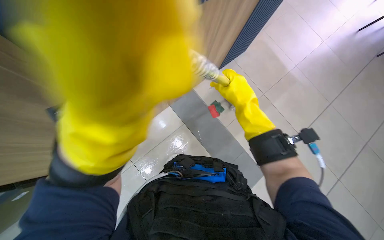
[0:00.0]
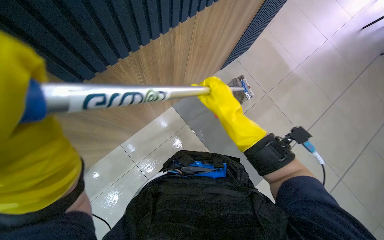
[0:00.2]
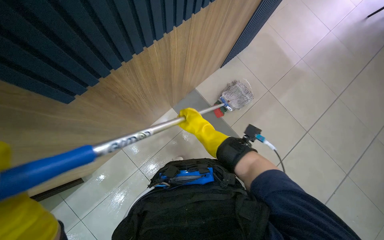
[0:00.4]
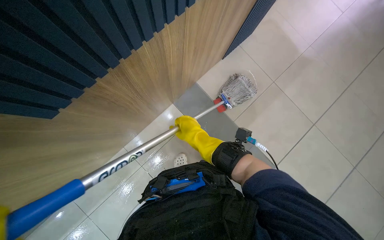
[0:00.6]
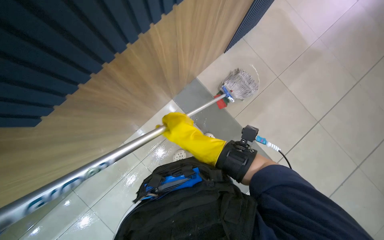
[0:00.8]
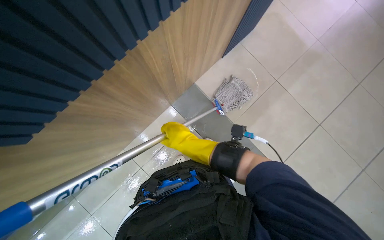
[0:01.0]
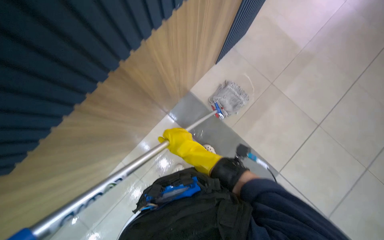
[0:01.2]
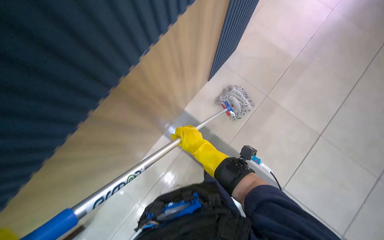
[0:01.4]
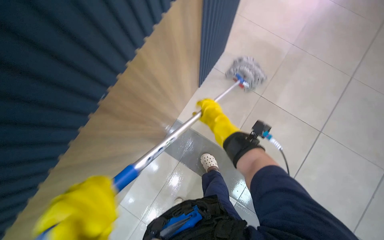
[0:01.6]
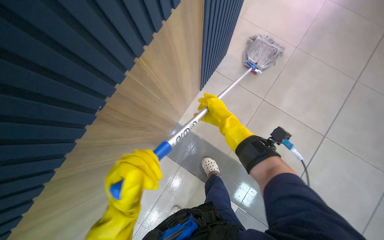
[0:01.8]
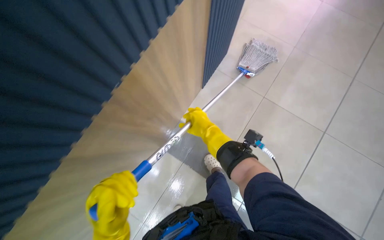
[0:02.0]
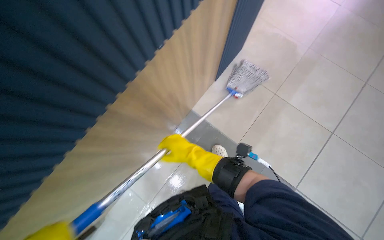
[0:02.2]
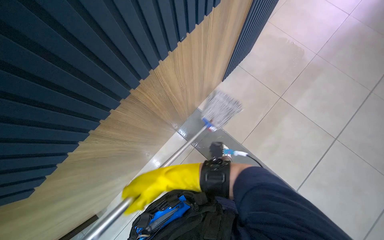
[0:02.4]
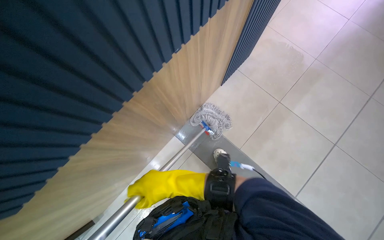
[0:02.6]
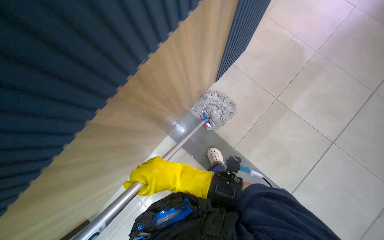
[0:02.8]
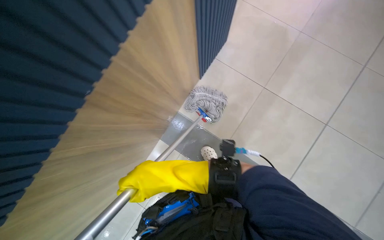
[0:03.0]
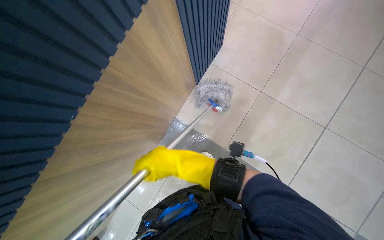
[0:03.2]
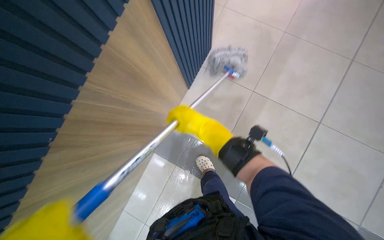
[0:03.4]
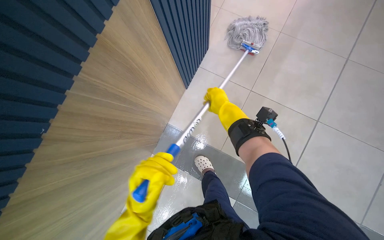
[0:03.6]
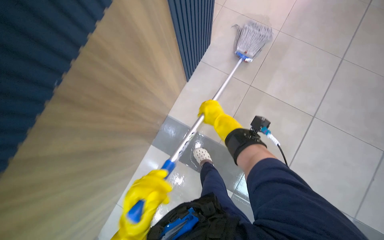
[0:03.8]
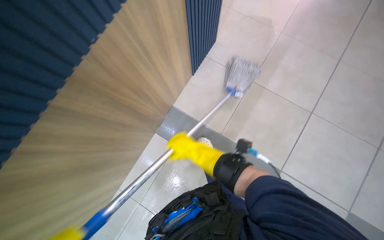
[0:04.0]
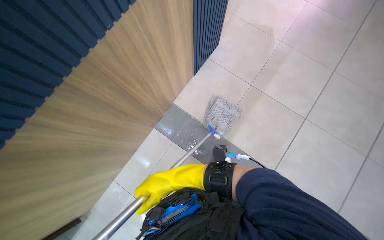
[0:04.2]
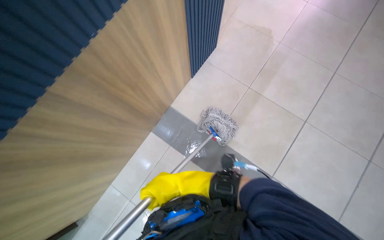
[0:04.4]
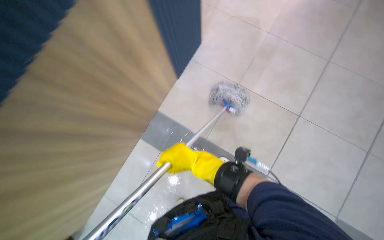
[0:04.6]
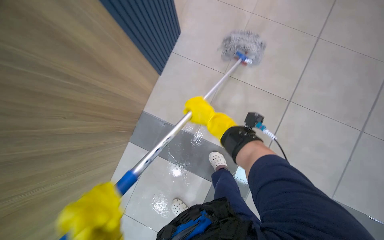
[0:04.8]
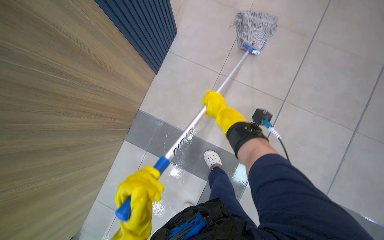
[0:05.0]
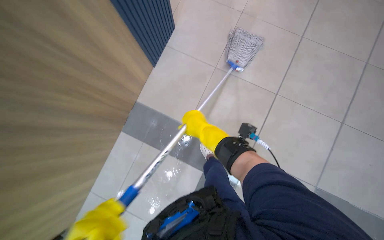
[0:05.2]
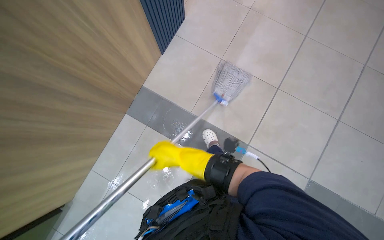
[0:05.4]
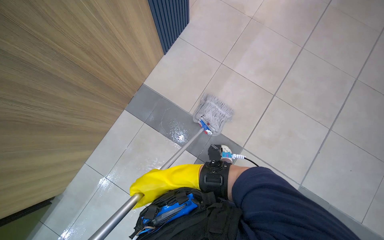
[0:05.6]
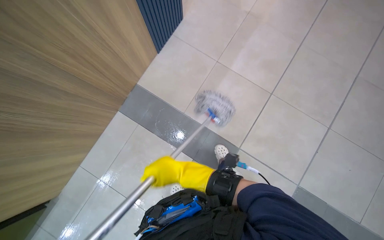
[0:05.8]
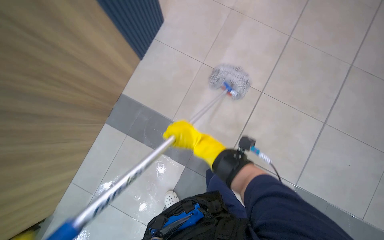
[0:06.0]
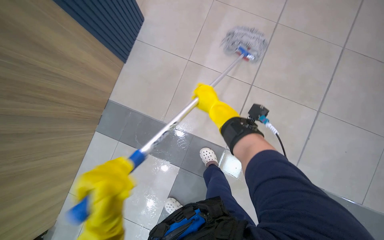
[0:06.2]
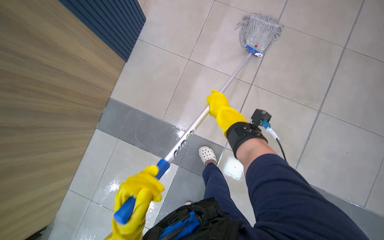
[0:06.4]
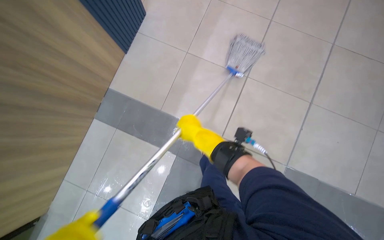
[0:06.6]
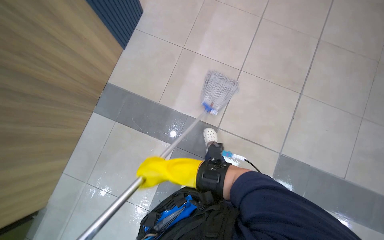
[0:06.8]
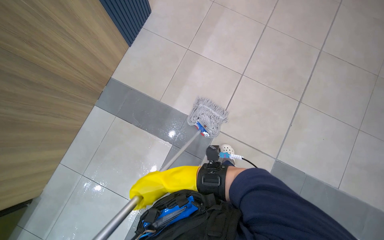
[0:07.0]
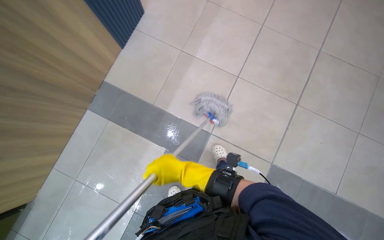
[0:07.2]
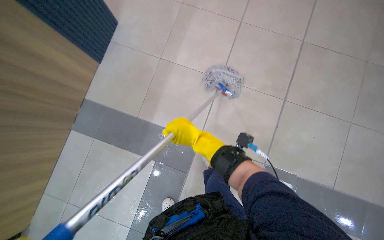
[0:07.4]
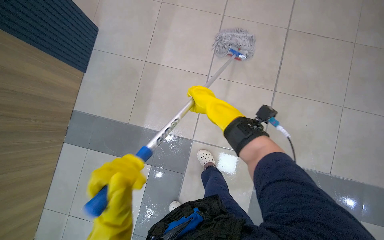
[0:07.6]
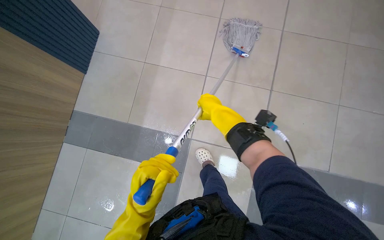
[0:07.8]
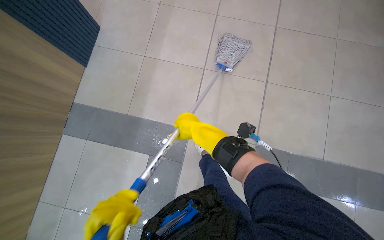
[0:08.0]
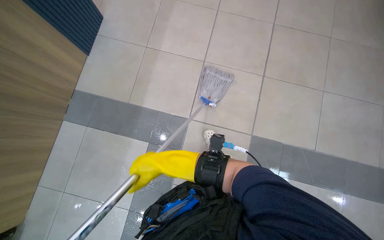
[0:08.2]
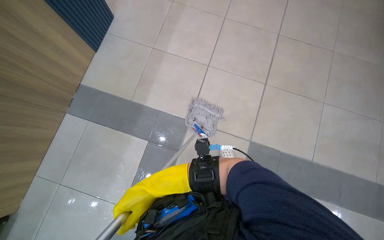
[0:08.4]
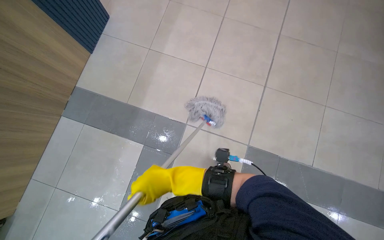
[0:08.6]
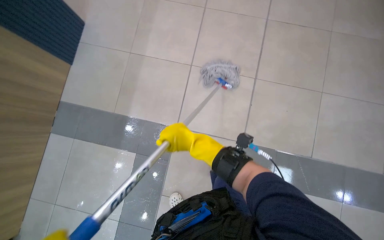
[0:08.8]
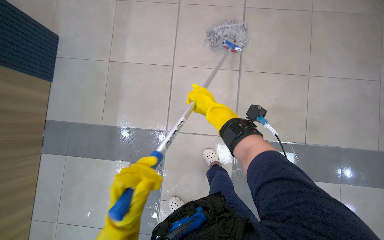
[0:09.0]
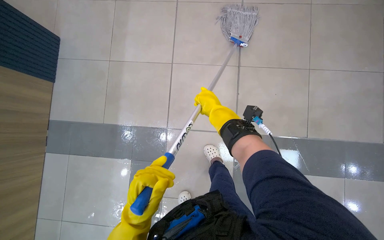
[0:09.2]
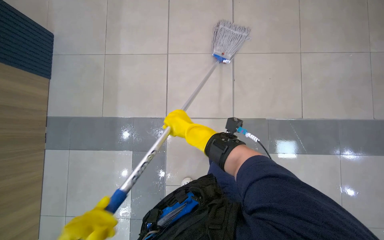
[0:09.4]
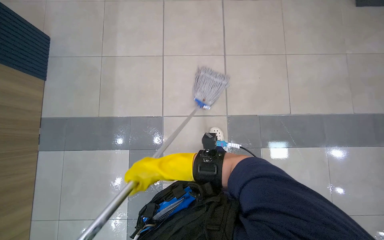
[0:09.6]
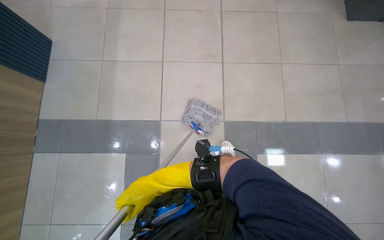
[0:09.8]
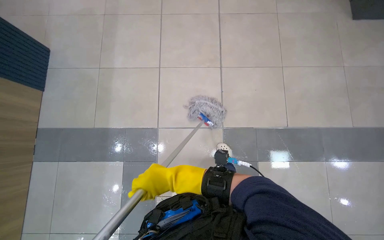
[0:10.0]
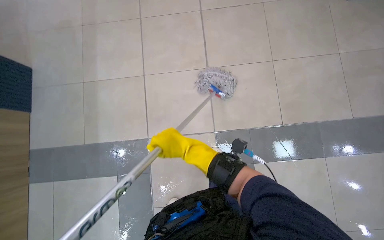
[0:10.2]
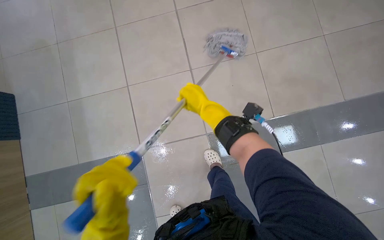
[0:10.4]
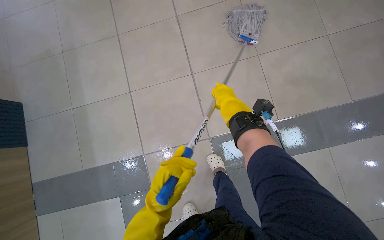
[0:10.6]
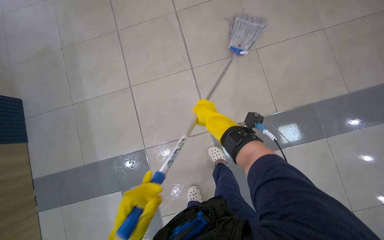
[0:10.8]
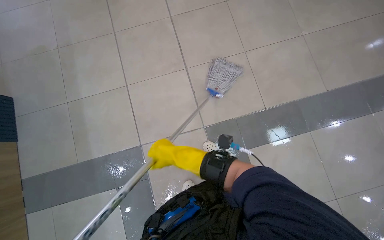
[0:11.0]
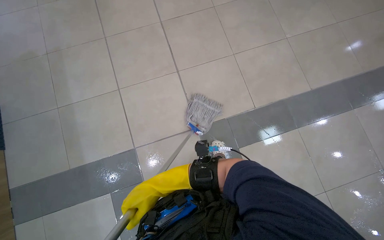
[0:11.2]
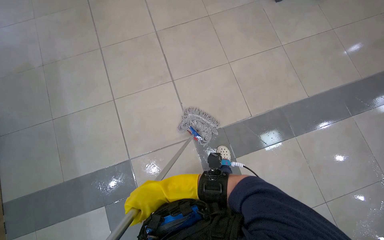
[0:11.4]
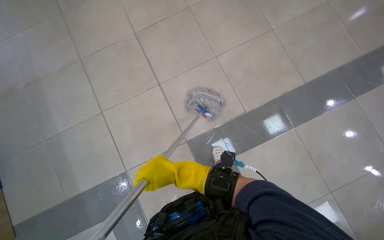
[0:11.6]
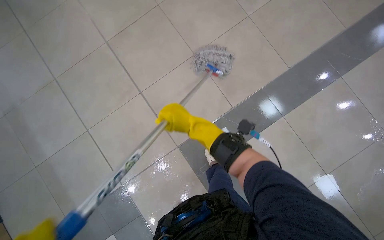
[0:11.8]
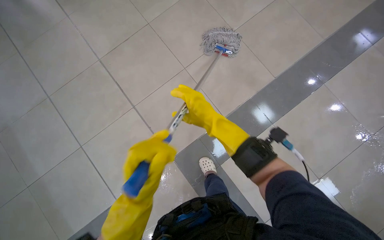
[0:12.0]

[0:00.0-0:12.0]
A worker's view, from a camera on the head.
Job: mopping floor.
The whole recording: Mopping cafeteria floor. The worker mops the tiled floor of the cafeteria with a string mop.
0:03.0 to 0:04.4: The right hand travels up the picture and back again, about 15 cm each way.
0:06.0 to 0:07.6: The right hand goes up and down the picture, roughly 25 cm each way, reversing 2 times.
0:09.0 to 0:10.4: The right hand moves about 35 cm down the picture and comes back.
0:10.4 to 0:12.0: The wearer moves roughly 40 cm.

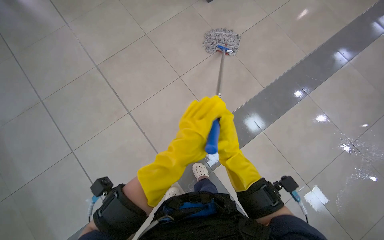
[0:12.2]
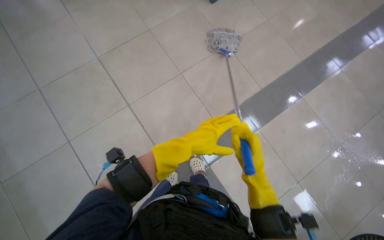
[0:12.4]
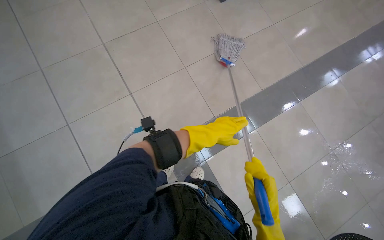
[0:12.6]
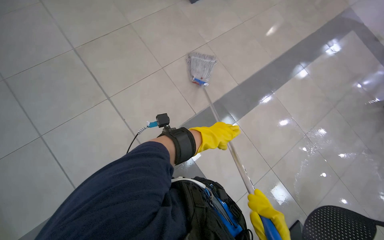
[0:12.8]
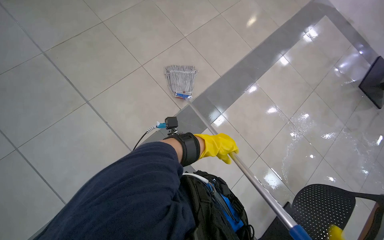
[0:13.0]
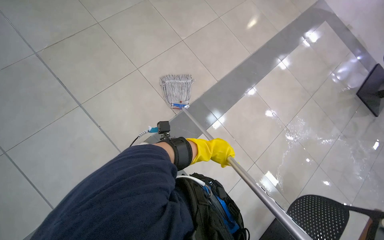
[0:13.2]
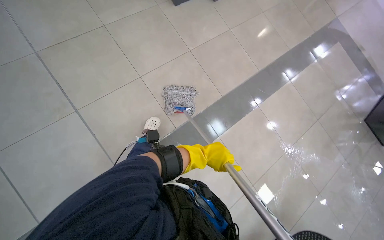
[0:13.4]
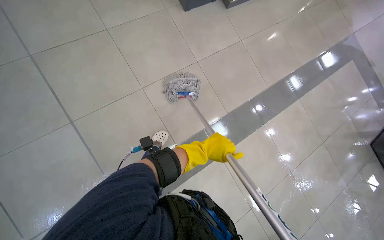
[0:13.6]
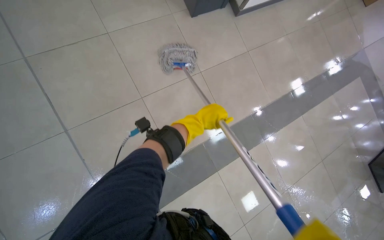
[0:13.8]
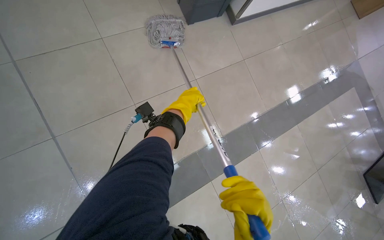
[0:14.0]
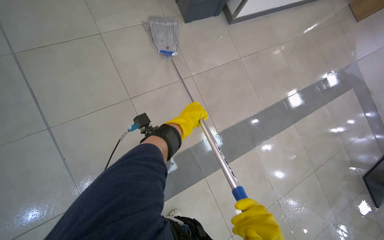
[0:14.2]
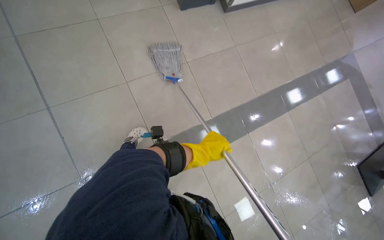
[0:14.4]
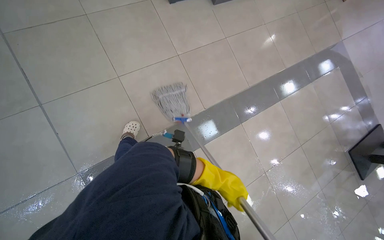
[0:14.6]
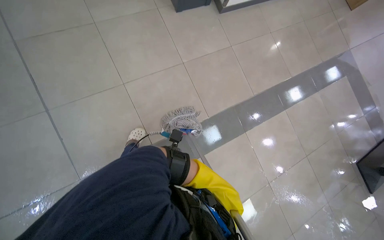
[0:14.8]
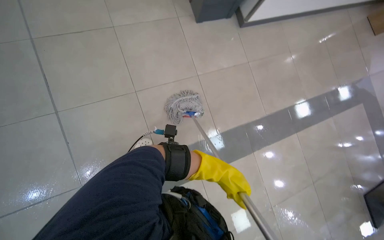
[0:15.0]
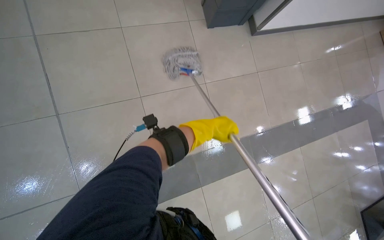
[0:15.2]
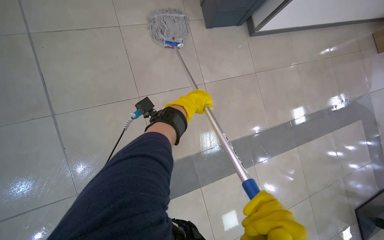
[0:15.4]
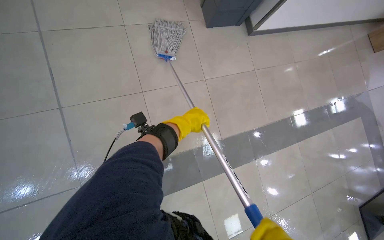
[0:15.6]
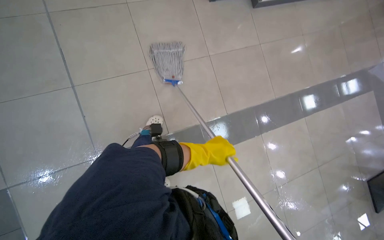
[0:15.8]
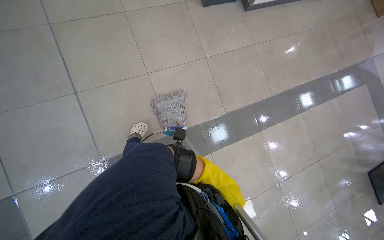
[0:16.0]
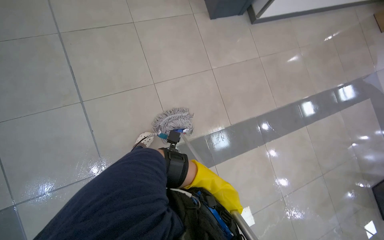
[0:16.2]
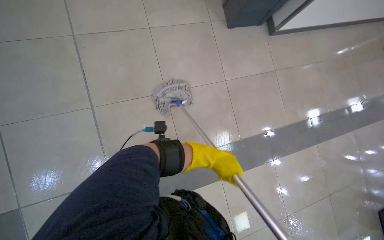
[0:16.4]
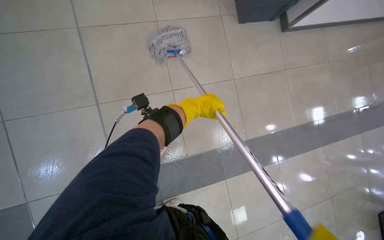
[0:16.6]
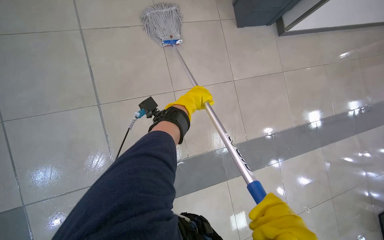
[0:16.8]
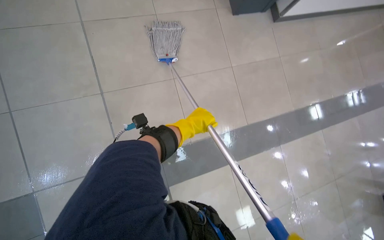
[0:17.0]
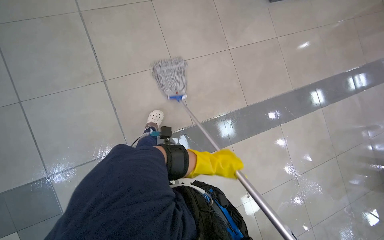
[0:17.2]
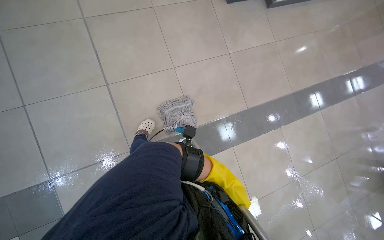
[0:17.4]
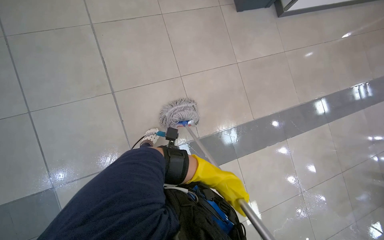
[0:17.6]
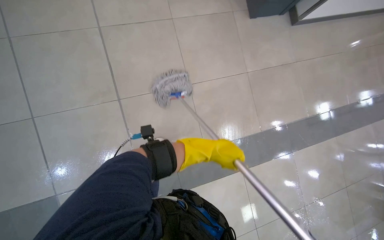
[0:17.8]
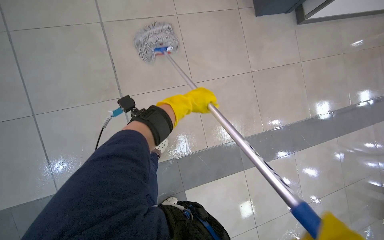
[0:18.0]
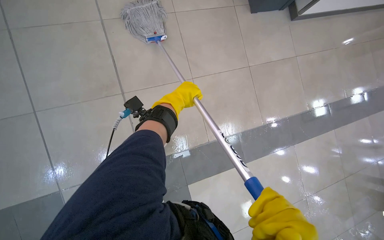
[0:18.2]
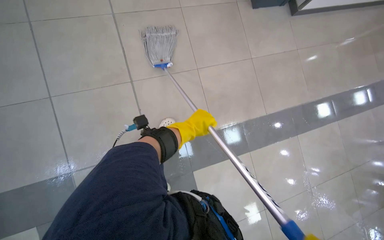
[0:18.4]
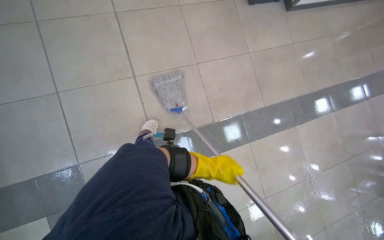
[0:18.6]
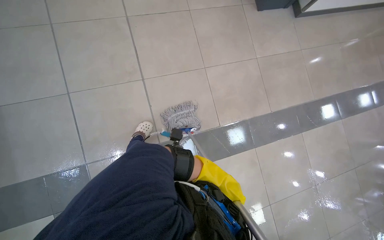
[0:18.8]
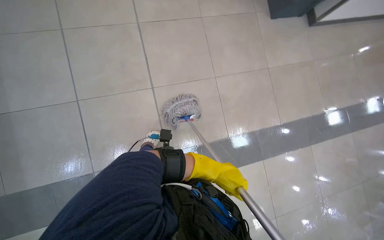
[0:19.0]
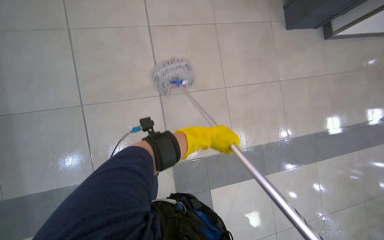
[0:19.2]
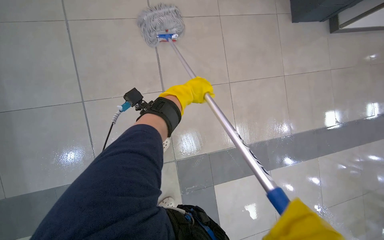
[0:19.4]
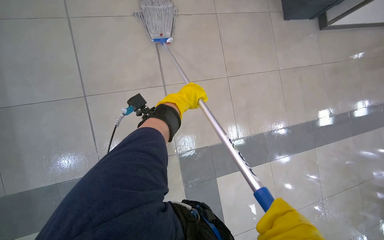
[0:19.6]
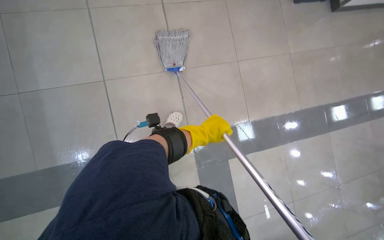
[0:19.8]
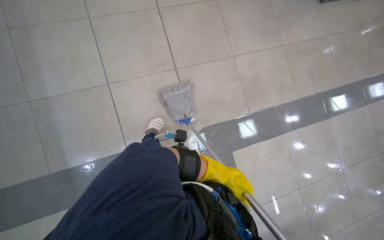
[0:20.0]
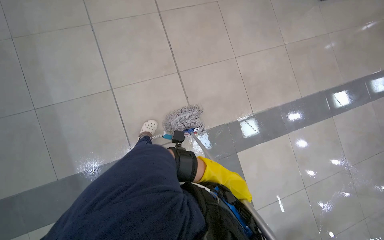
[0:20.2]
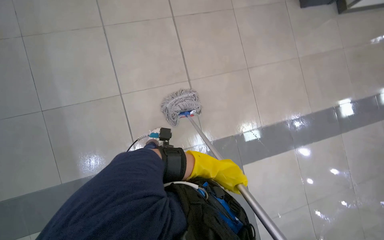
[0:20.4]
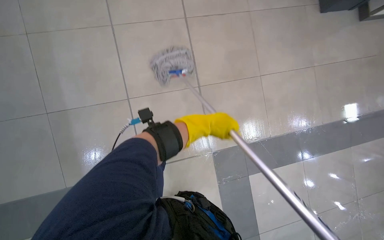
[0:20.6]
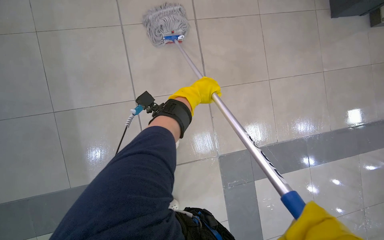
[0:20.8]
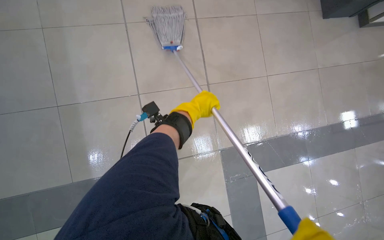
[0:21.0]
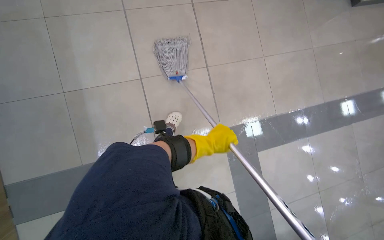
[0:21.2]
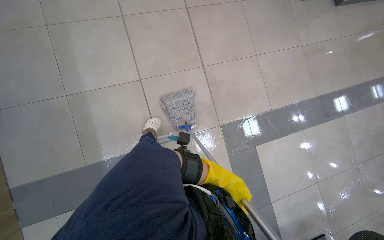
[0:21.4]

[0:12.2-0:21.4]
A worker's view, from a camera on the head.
Job: mopping floor.
The whole recording: Mopping cafeteria floor. The worker mops the tiled floor of the cafeteria with a string mop.
0:13.8 to 0:15.2: The left hand reaches approximately 40 cm down the picture, then returns.
0:15.2 to 0:16.8: The left hand goes up and down the picture, about 30 cm each way, reversing 2 times.
0:18.4 to 0:19.8: The left hand goes up and down the picture, approximately 35 cm each way, reversing 2 times.
0:19.8 to 0:21.4: The left hand goes up and down the picture, some 35 cm each way, reversing 2 times.
